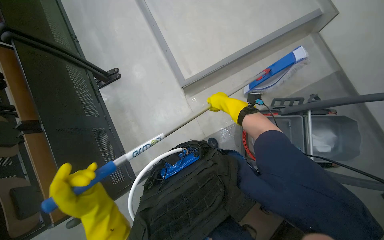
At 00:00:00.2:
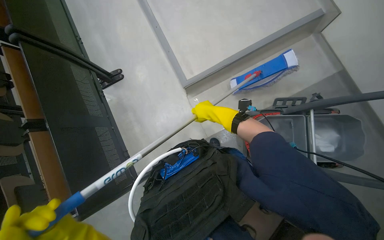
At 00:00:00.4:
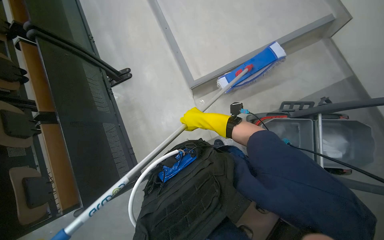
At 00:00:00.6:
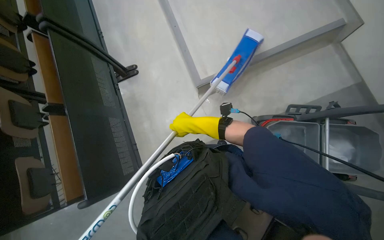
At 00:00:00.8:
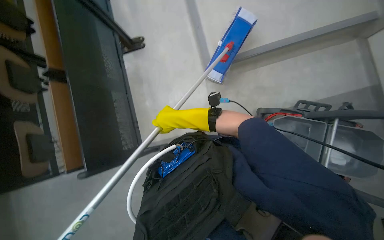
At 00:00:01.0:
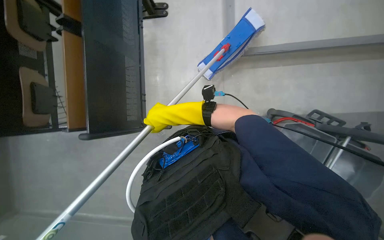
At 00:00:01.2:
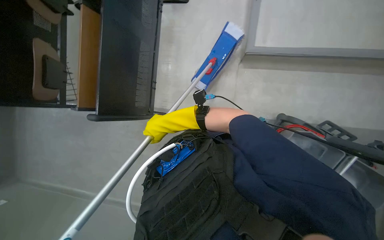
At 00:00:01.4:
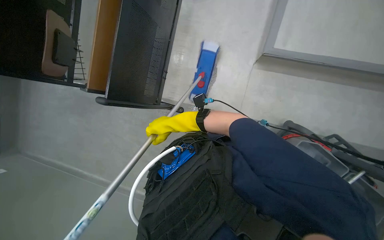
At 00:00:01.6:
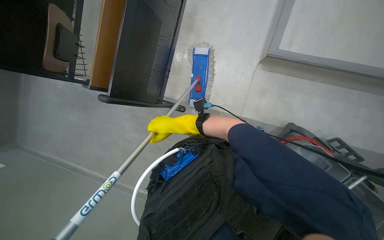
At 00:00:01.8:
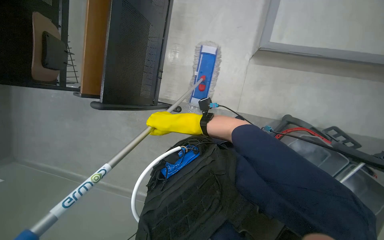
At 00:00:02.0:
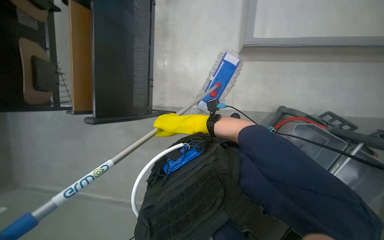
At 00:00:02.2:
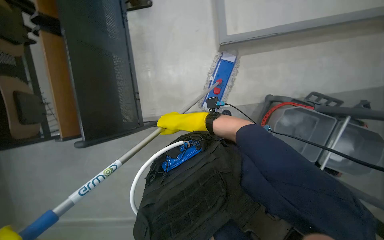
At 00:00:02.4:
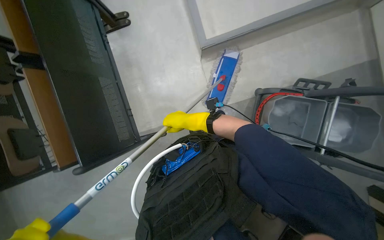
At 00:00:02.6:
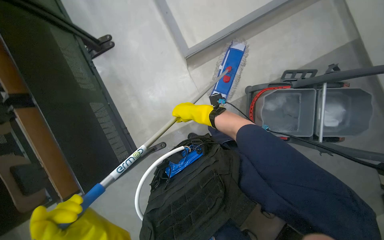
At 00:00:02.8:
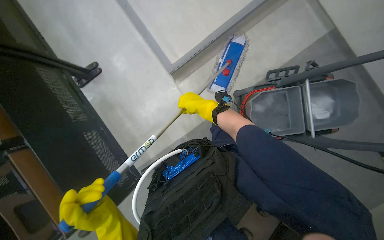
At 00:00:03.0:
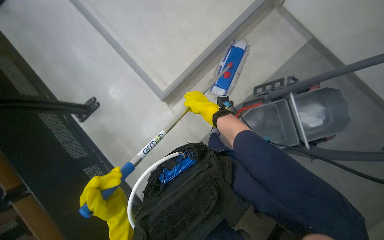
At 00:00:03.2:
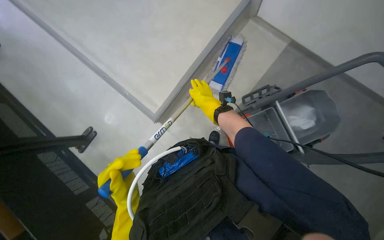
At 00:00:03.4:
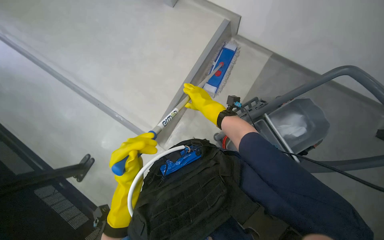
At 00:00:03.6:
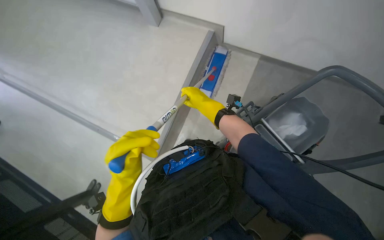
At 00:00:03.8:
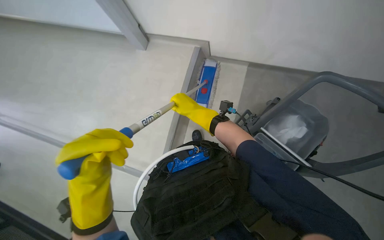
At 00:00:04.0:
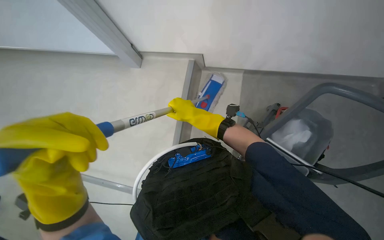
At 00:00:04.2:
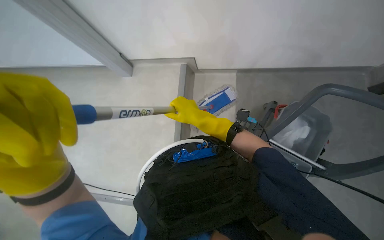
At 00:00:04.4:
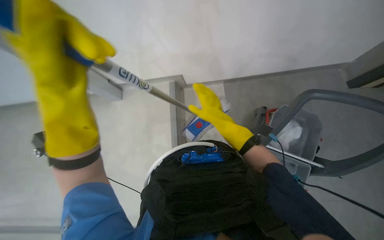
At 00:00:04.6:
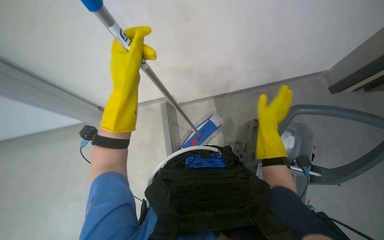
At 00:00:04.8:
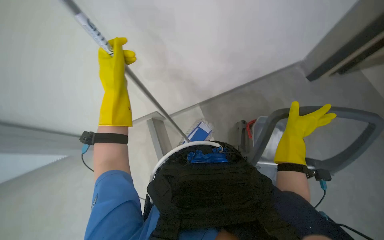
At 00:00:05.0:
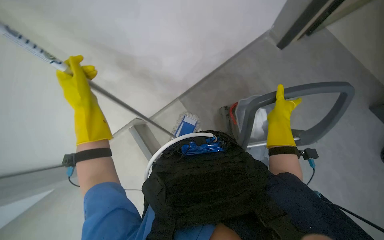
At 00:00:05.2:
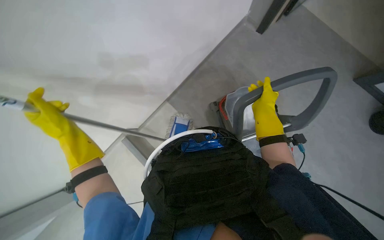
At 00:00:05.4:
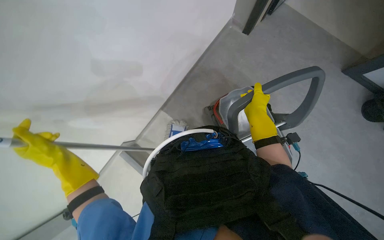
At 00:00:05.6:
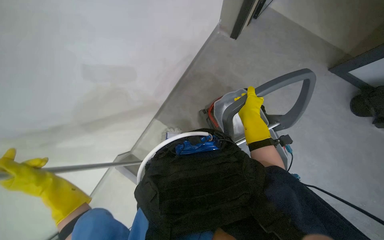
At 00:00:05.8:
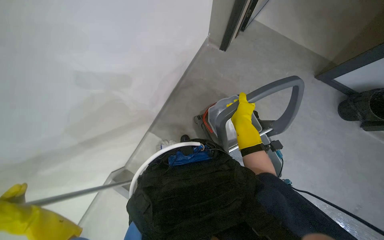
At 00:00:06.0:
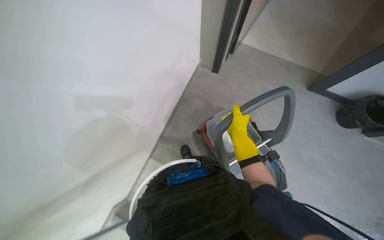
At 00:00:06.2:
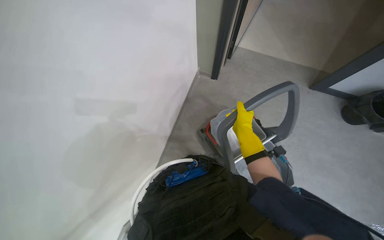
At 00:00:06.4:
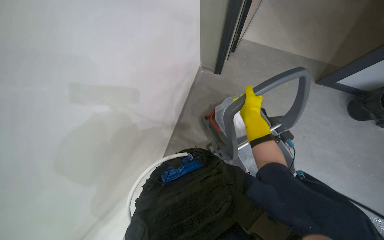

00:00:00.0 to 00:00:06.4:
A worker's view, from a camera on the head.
Job: mopping floor.
The whole recording: Mopping floor with flat mop. The worker mops the floor with a flat mop.
00:00:00.0 to 00:00:01.6: The view tips downward by approximately 15 degrees. The scene turns some 40 degrees clockwise in the picture.
00:00:01.6 to 00:00:03.2: The wearer looks some 35 degrees further upward. The scene turns approximately 55 degrees counterclockwise in the picture.
00:00:03.2 to 00:00:04.8: The wearer looks some 35 degrees further upward. Everything in view rotates roughly 30 degrees counterclockwise.
00:00:04.8 to 00:00:06.4: The view tips upward by roughly 10 degrees.

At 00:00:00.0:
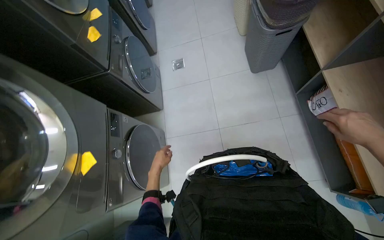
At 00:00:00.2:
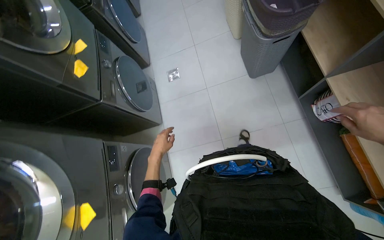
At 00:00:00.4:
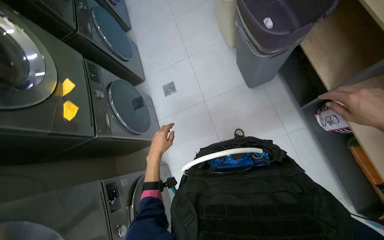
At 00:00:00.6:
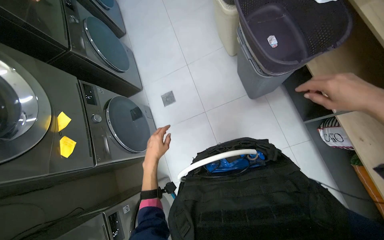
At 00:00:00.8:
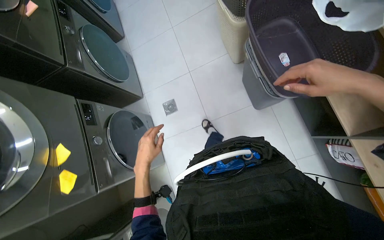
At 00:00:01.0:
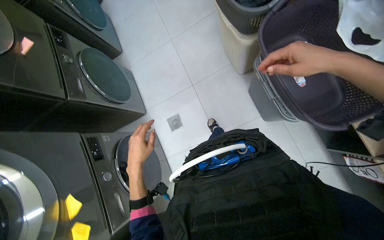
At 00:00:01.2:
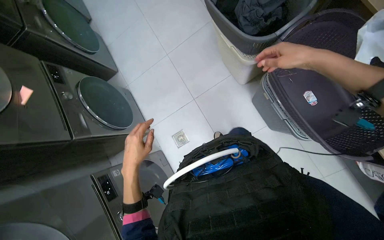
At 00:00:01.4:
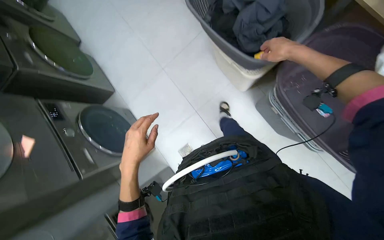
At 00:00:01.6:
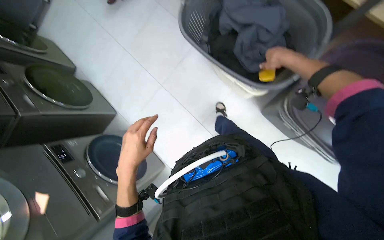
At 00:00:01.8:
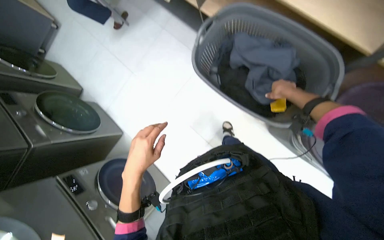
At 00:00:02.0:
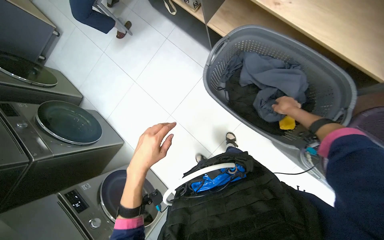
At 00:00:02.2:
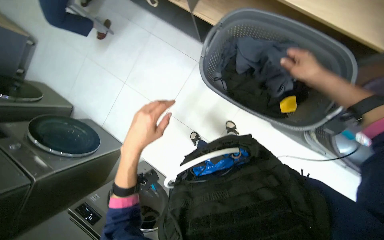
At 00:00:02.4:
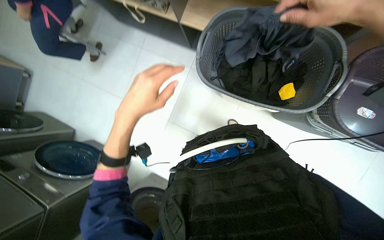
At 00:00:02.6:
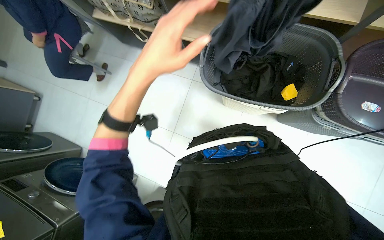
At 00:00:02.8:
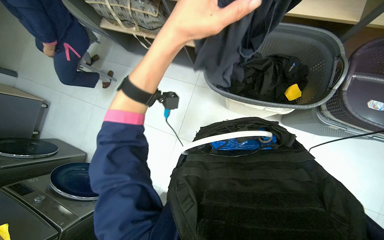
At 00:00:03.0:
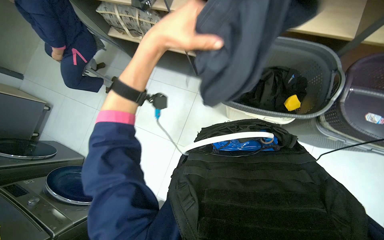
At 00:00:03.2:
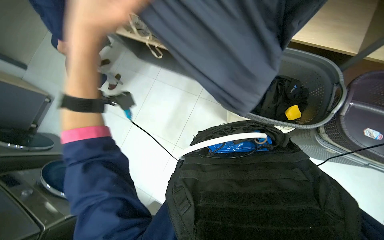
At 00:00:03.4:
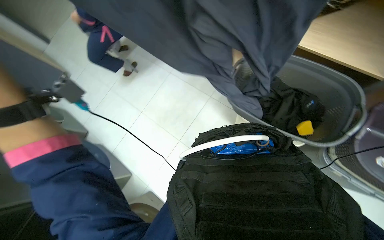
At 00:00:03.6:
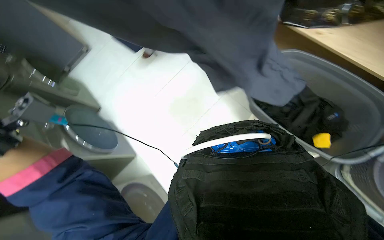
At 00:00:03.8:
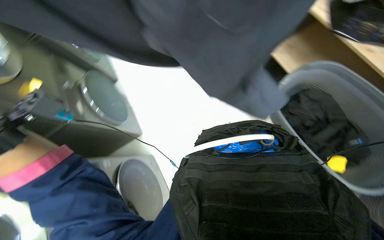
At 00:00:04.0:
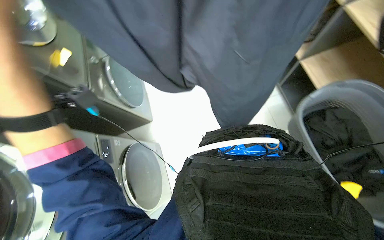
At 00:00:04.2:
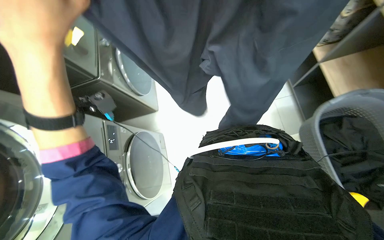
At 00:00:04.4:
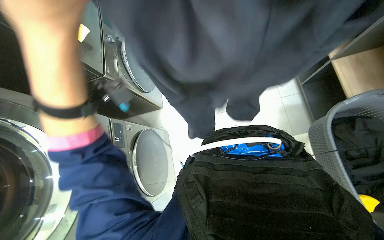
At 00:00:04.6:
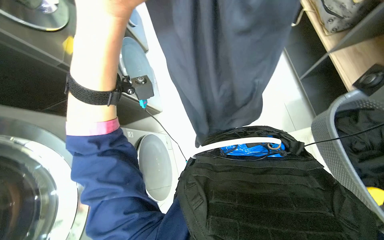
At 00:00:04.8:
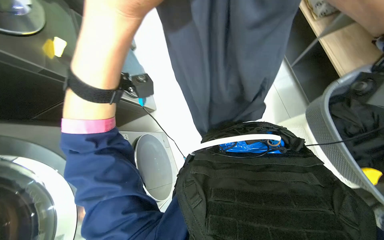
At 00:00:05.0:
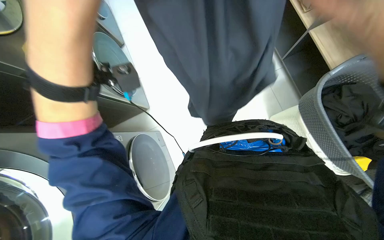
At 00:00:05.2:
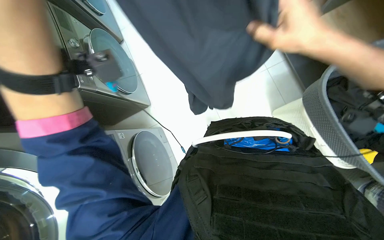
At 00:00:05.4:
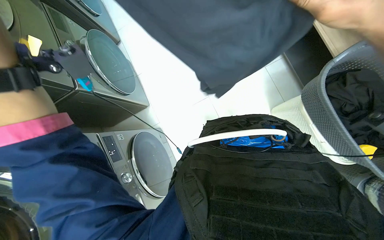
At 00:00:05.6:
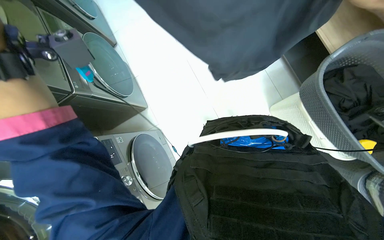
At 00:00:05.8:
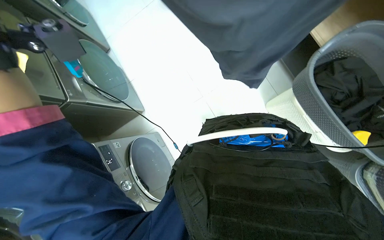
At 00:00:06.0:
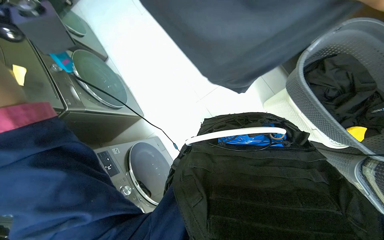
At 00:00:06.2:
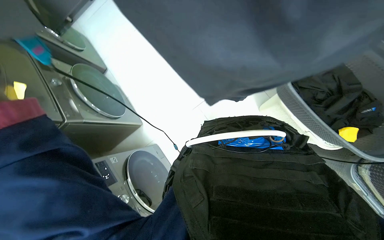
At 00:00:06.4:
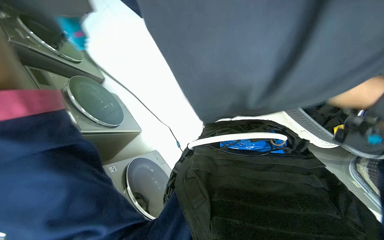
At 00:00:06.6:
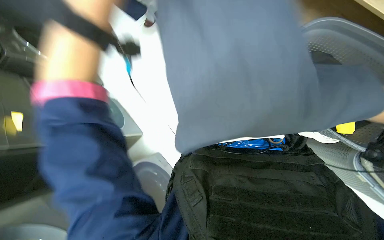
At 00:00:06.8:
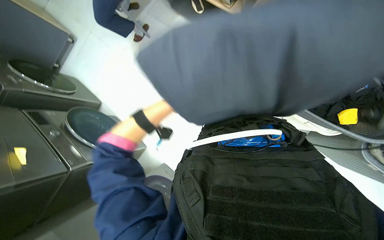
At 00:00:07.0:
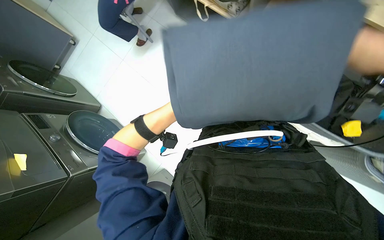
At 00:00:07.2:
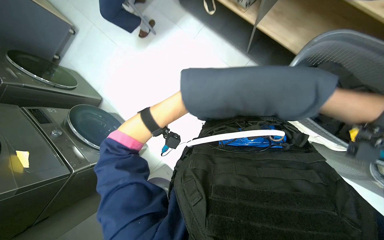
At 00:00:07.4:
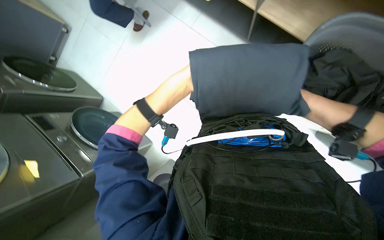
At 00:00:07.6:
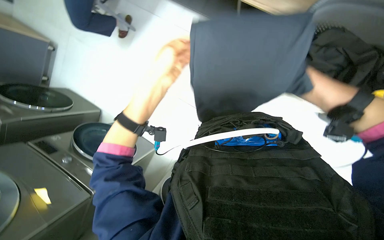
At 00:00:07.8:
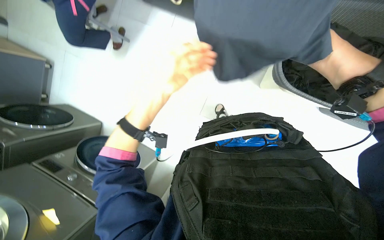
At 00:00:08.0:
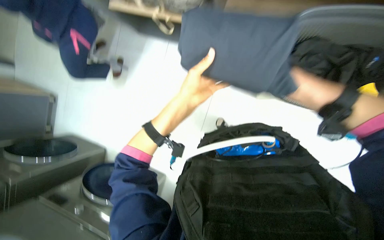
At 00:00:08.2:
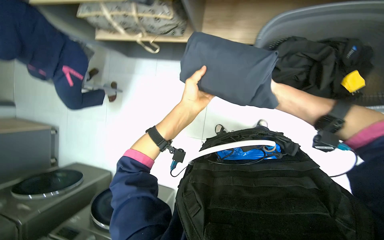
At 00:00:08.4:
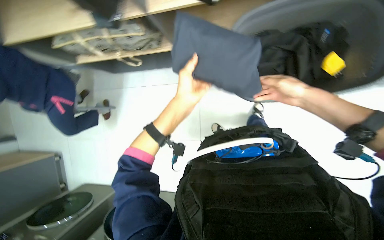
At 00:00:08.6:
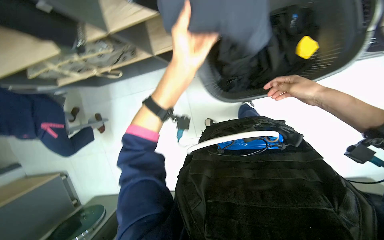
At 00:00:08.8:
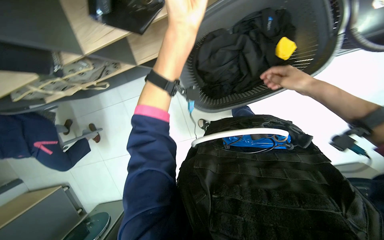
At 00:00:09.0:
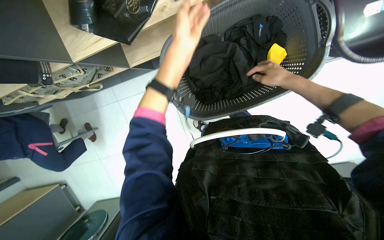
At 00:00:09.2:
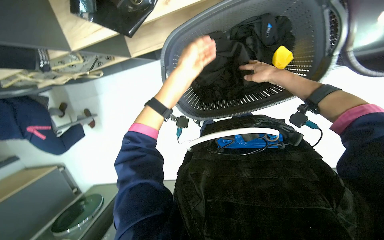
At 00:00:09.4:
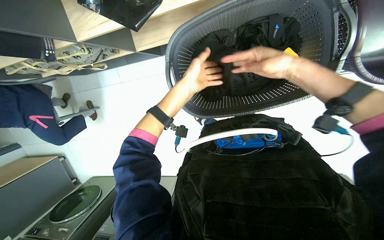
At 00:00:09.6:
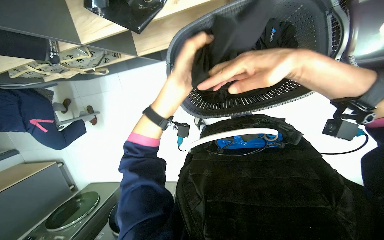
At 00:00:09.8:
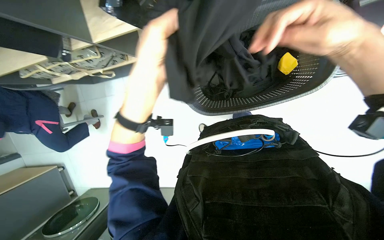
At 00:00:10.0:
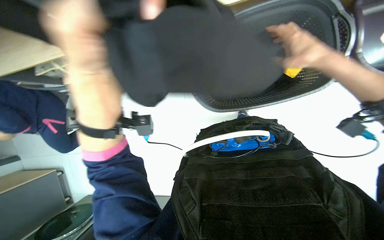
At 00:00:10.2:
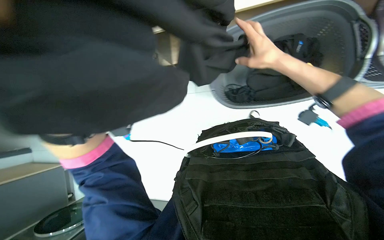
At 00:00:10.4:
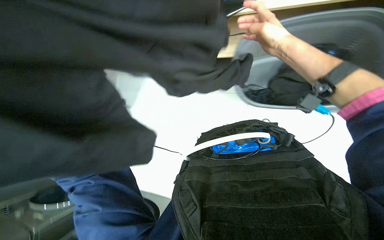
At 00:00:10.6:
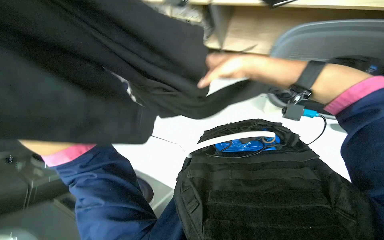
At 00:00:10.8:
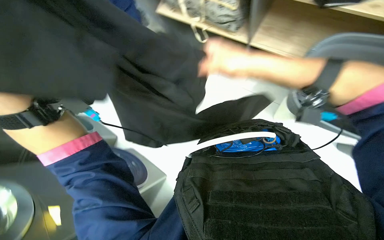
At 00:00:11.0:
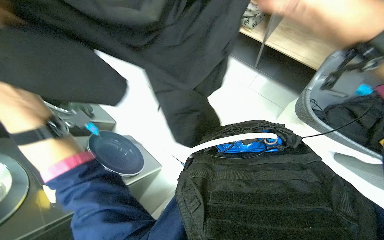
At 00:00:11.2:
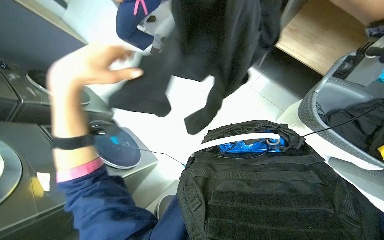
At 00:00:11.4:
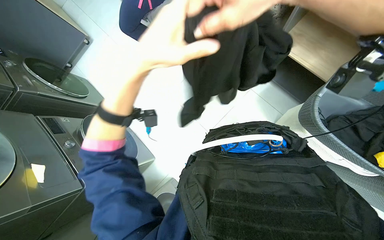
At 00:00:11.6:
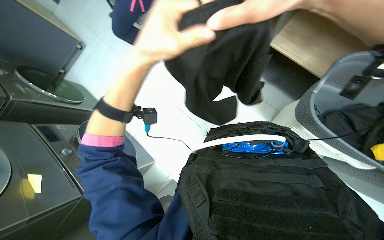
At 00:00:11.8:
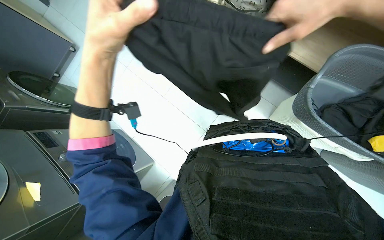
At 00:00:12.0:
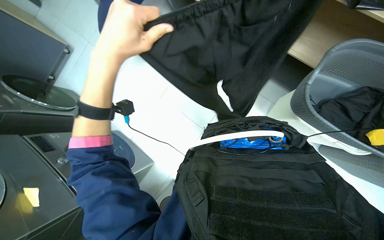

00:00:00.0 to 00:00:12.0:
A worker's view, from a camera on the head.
Job: managing laundry.
The whole recording: Sorting laundry into baskets. The worker sorts garments and sticky notes from one laundry basket into another.
00:00:00.0 to 00:00:01.6: The camera is carried some 1.5 m. Everything in view rotates about 40 degrees counterclockwise.
00:00:01.6 to 00:00:03.0: The view tips upward by approximately 15 degrees. The left hand moves up the picture, some 40 cm.
00:00:03.0 to 00:00:04.4: The head rotates approximately 55 degrees to the left. The camera pitches downward, by roughly 15 degrees.
00:00:07.6 to 00:00:09.0: The scene rotates counterclockwise by some 45 degrees.
00:00:09.0 to 00:00:10.4: The right hand goes nearer and farther, roughly 25 cm each way, reversing 2 times.
